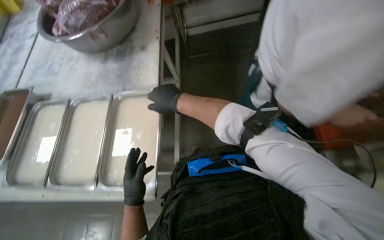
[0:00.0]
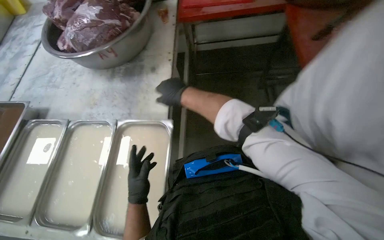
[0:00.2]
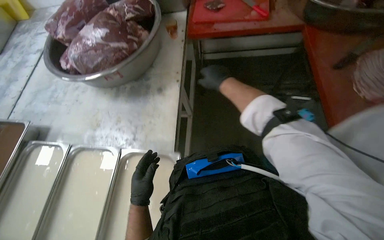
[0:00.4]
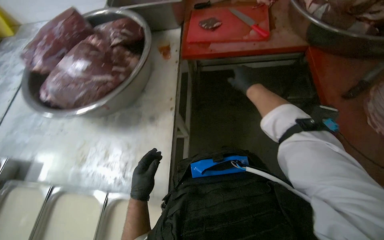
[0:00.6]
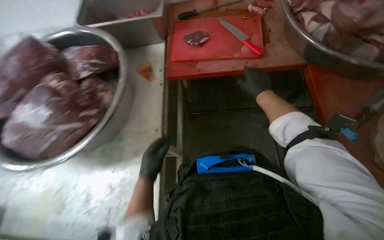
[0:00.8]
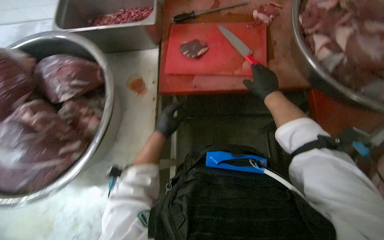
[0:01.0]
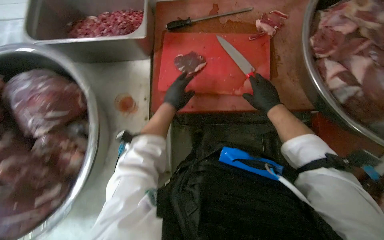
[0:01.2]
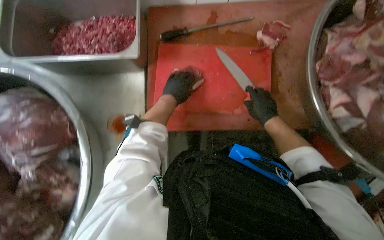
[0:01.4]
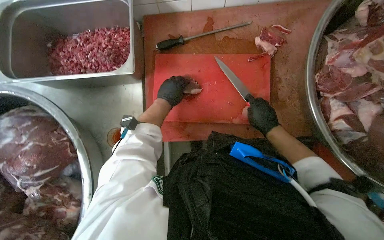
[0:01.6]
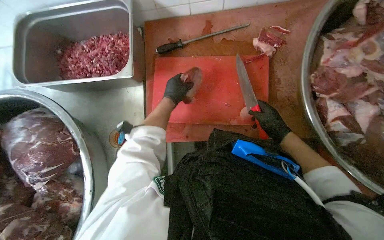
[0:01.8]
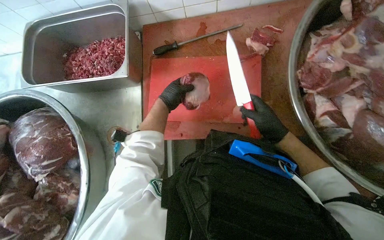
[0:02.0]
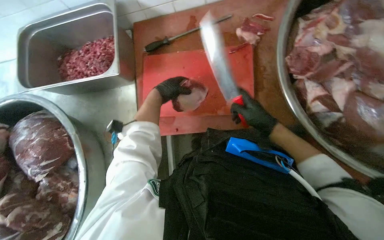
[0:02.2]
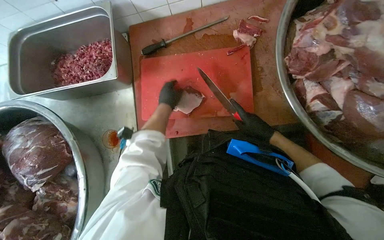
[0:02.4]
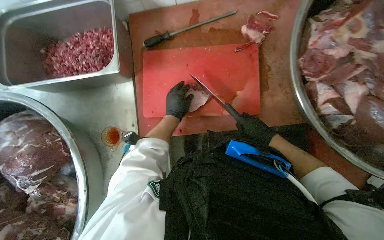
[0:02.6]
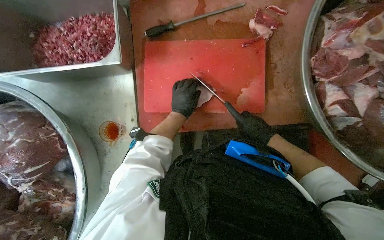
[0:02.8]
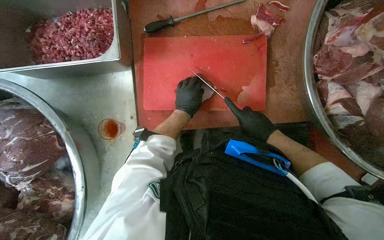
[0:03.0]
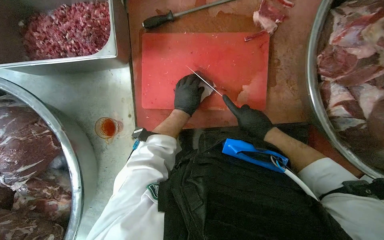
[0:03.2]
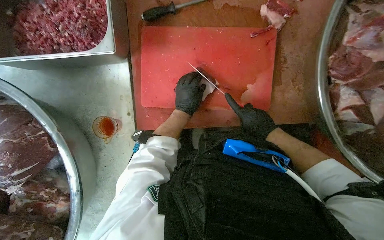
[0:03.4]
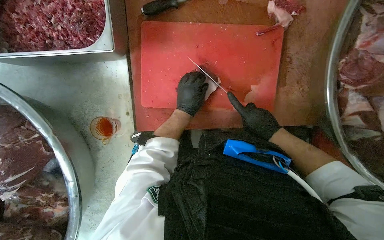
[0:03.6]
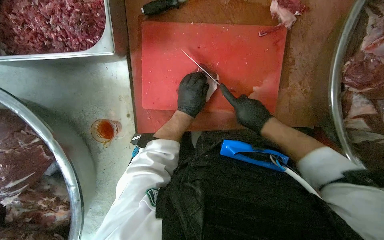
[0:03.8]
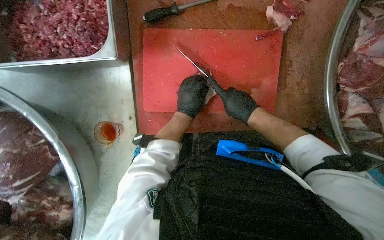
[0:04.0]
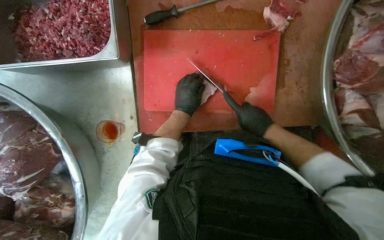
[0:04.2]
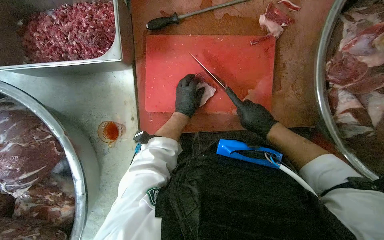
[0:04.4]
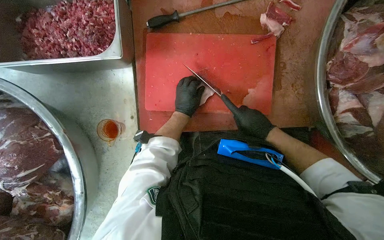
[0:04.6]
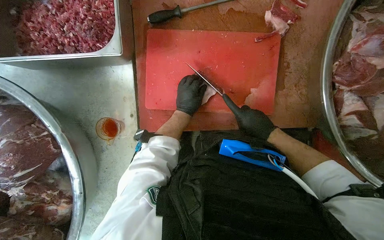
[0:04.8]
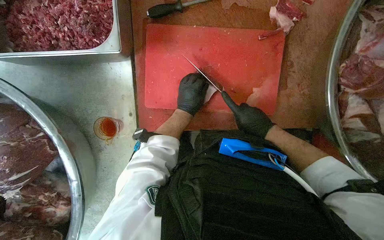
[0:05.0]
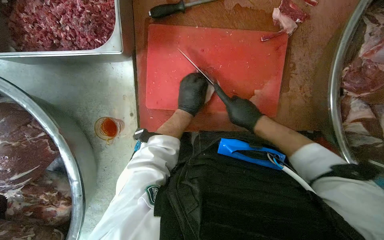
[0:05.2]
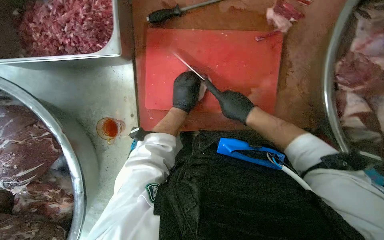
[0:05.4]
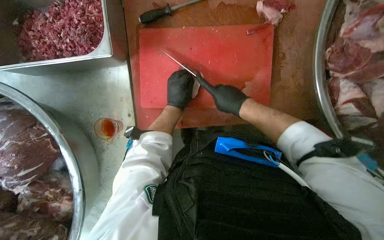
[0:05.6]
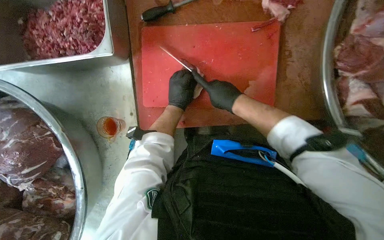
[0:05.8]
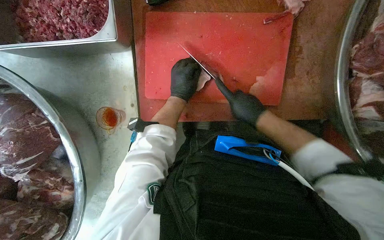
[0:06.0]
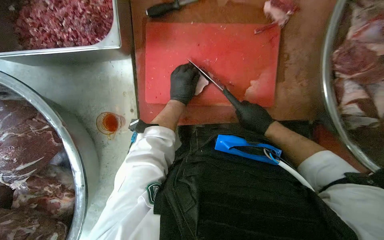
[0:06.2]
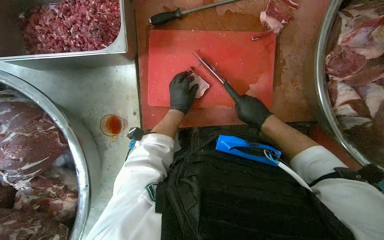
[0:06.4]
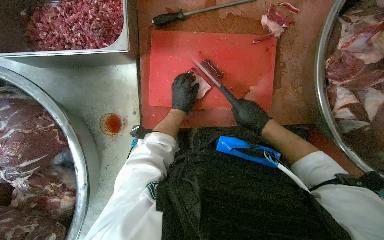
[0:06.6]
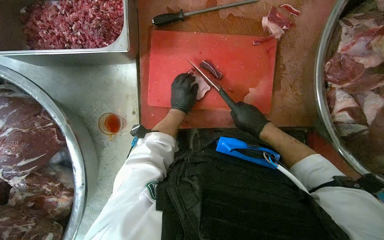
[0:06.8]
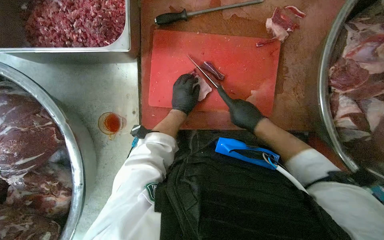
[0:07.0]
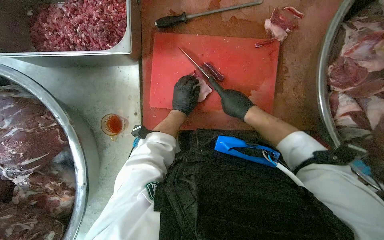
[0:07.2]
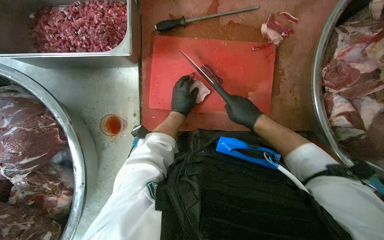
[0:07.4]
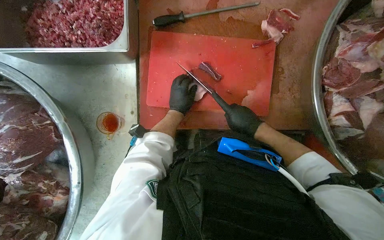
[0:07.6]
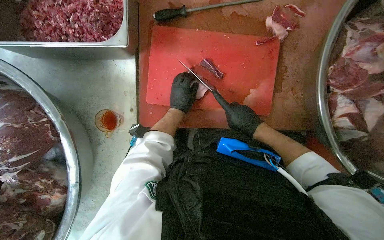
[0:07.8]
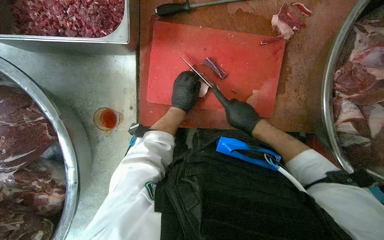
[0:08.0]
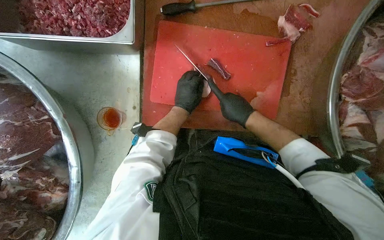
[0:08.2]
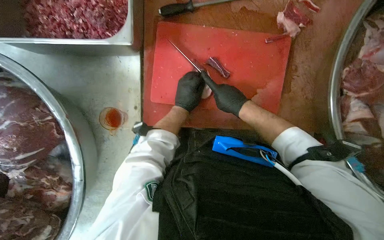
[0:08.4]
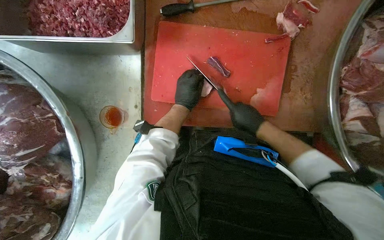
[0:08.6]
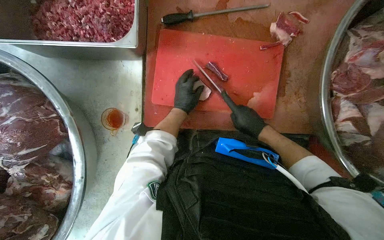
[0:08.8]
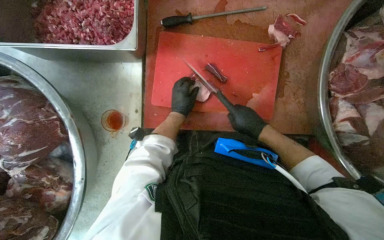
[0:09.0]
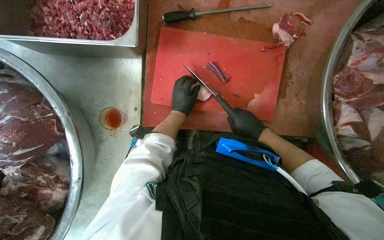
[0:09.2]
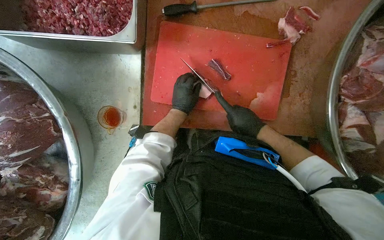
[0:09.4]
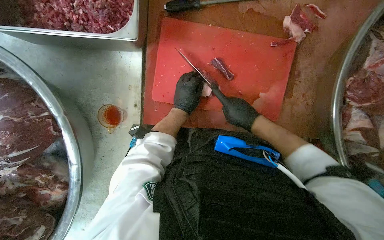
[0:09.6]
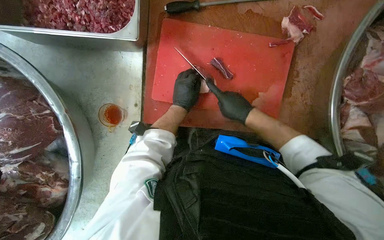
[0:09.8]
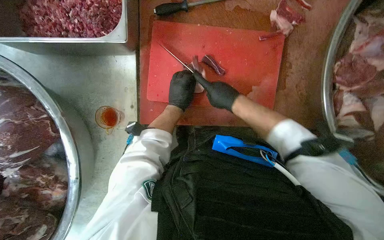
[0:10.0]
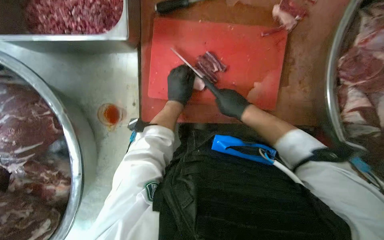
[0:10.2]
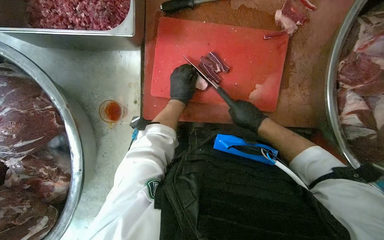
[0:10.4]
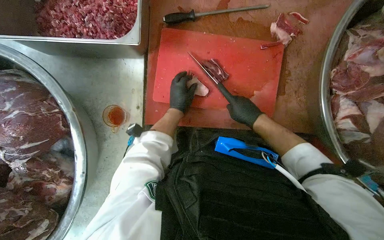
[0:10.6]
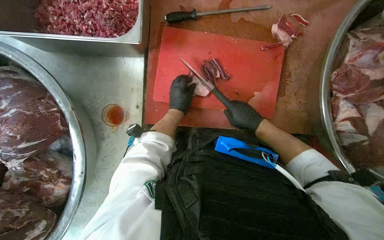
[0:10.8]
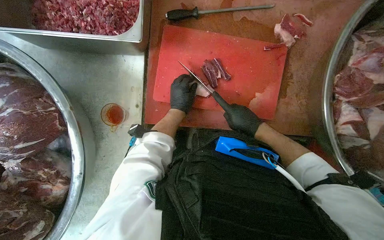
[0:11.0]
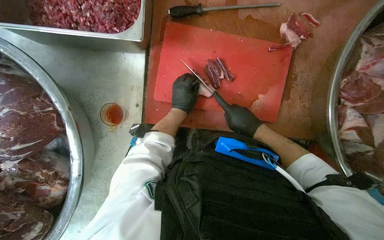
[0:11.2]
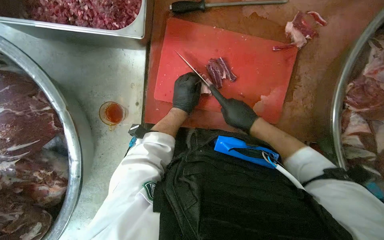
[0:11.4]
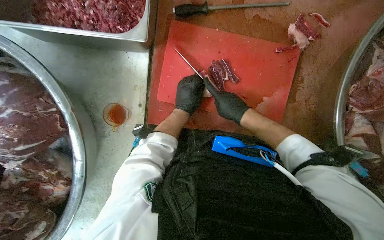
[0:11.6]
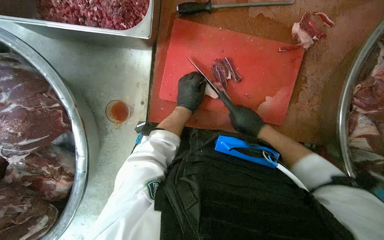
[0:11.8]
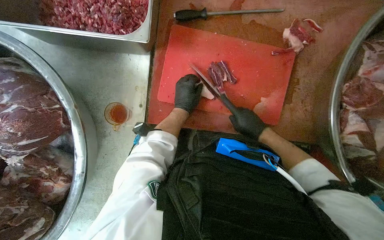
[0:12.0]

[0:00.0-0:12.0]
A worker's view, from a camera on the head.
Job: preparing food.
The whole recording: Cutting meat on board. The worker cuts large pieces of meat into smaller portions on a red cutting board.
0.0 to 1.6 s: The head travels about 1.5 m. The wearer looks approximately 15 degrees further downward.
1.6 to 3.0 s: The left hand moves to the right, some 10 cm.
6.0 to 7.6 s: The hands are busy where they are.

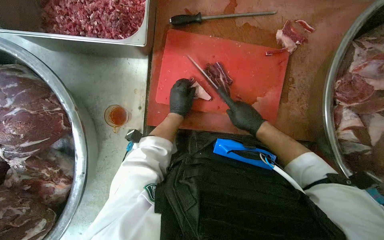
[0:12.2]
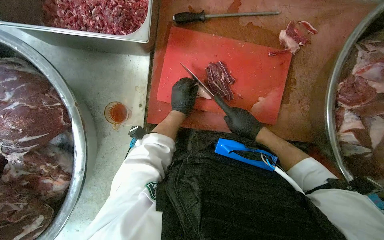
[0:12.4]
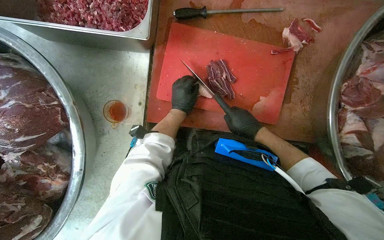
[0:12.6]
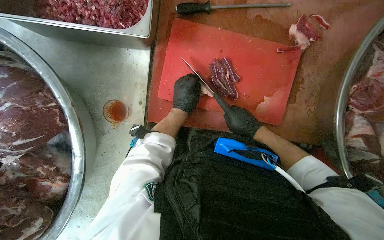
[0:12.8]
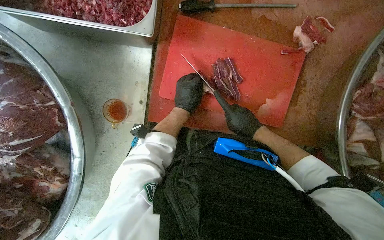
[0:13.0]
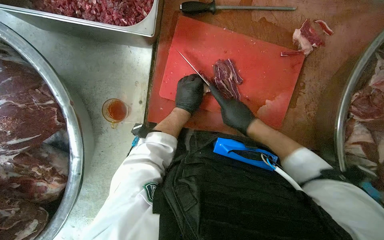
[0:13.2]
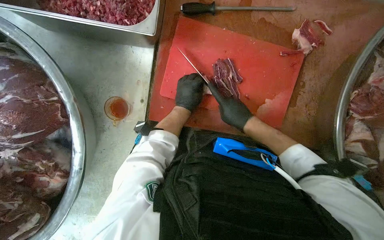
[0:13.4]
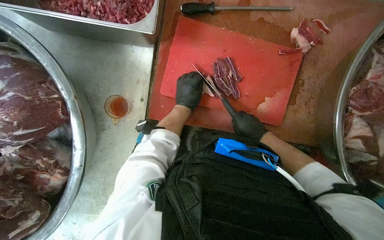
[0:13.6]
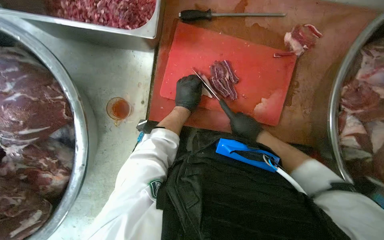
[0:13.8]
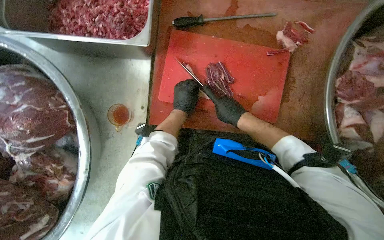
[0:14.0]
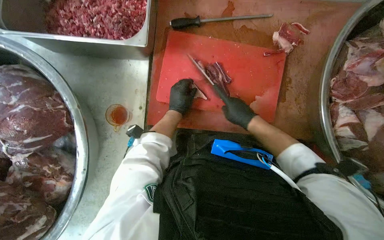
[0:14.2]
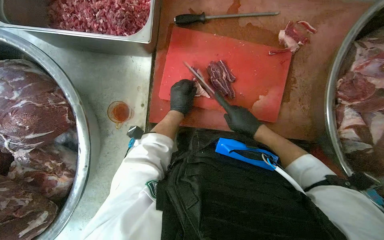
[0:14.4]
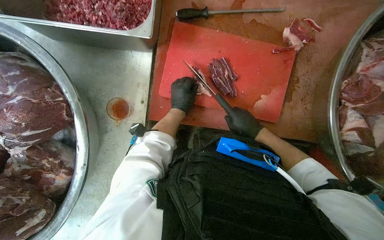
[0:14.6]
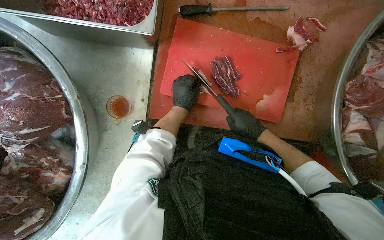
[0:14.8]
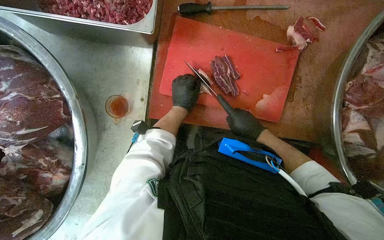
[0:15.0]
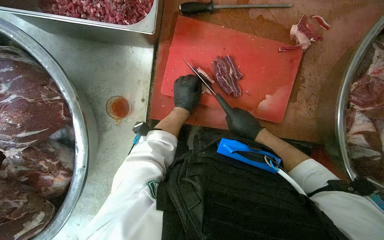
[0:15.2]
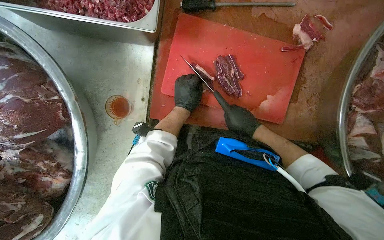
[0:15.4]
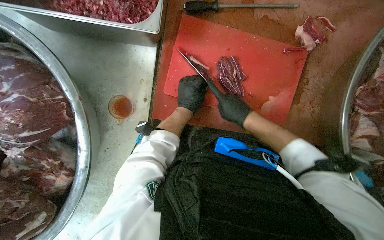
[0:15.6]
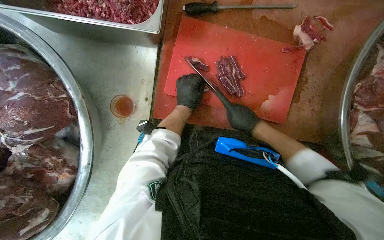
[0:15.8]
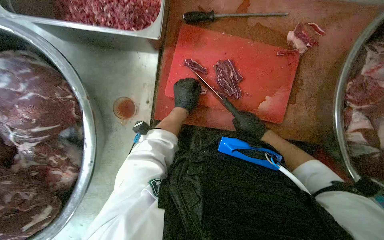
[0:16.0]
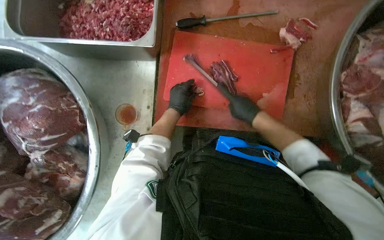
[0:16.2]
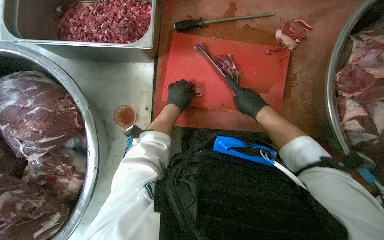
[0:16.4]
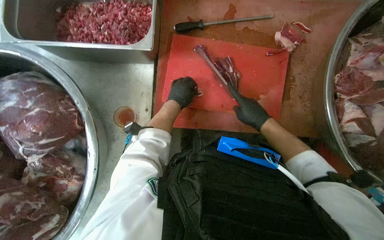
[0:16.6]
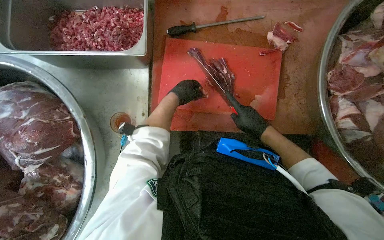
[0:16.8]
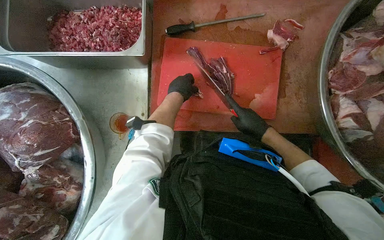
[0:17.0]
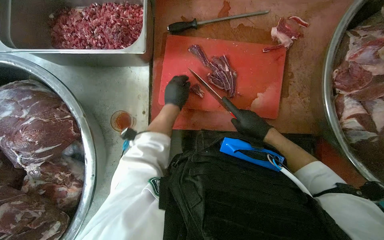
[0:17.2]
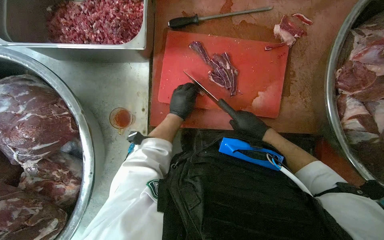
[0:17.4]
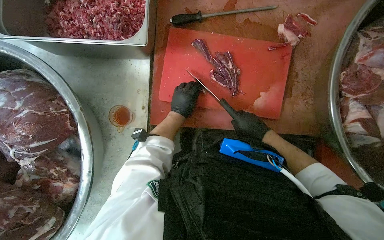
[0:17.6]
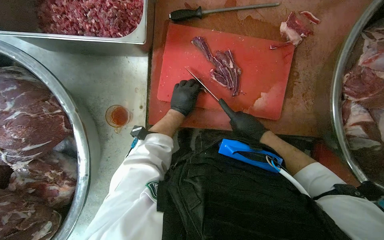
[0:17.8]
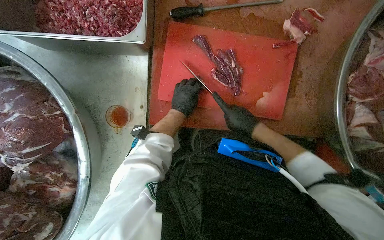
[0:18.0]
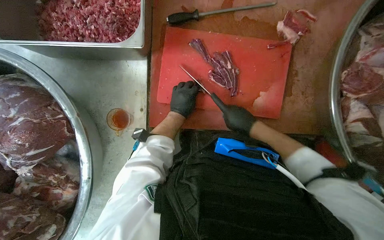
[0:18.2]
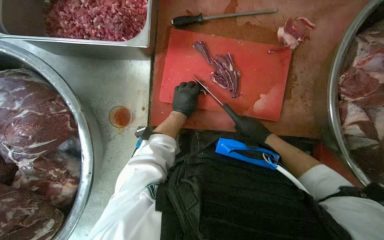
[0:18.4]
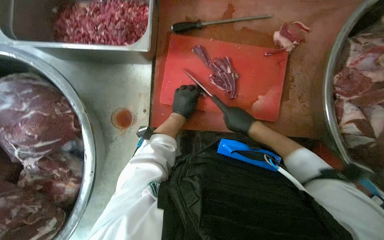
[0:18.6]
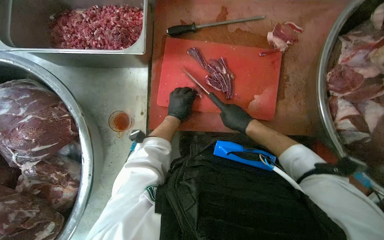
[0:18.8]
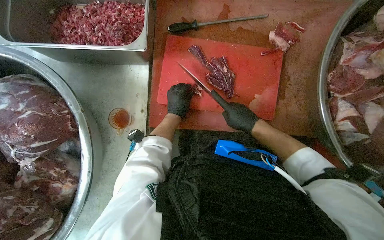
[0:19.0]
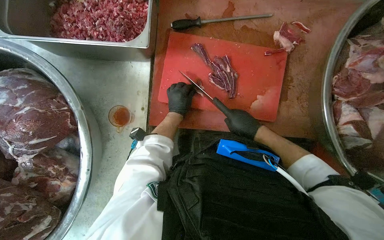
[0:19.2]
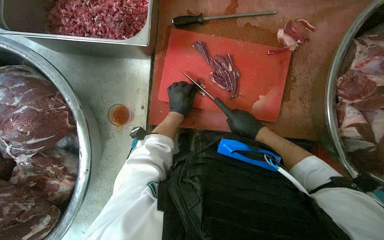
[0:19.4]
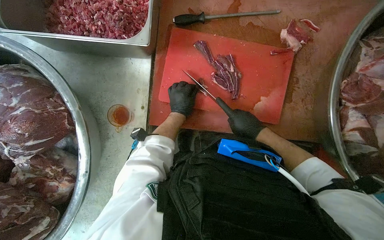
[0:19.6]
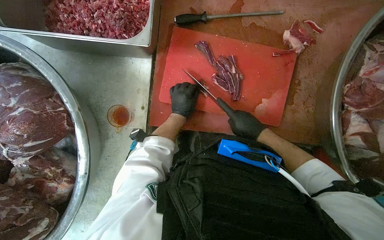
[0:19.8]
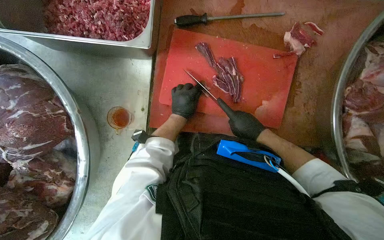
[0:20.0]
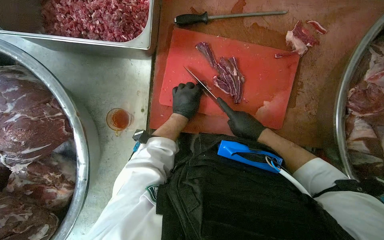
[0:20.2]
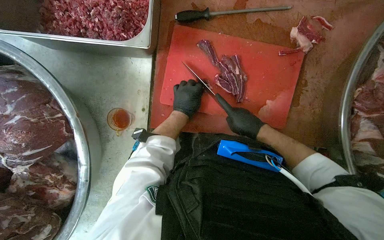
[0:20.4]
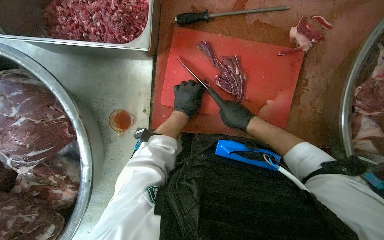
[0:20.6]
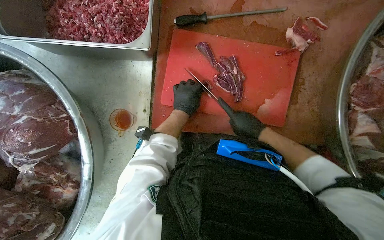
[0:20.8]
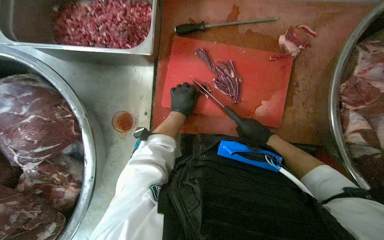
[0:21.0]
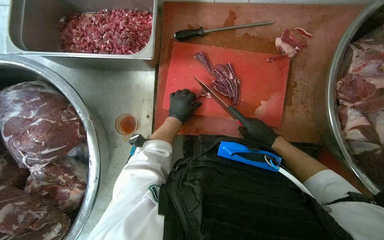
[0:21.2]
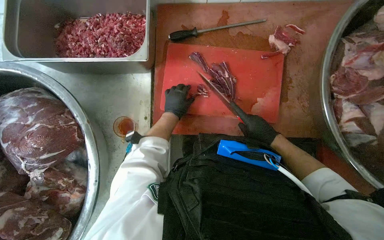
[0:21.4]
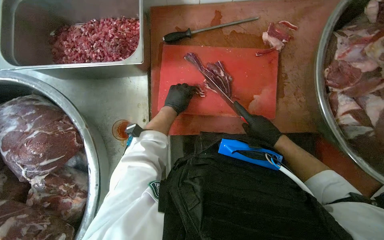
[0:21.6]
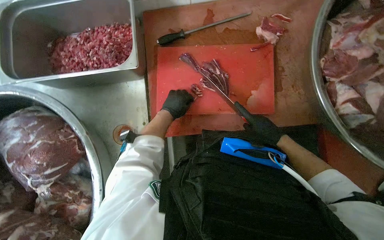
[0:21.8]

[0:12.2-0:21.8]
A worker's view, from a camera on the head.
Job: preparing food.
The whole recording: Cutting meat on board. The worker cuts large pieces of meat into smaller portions on a red cutting board.
12.2 to 20.2 s: The hands make small movements and keep their place.
